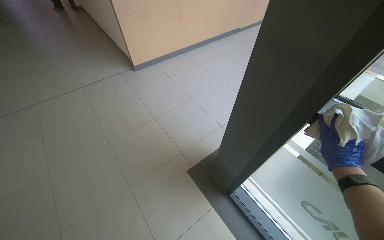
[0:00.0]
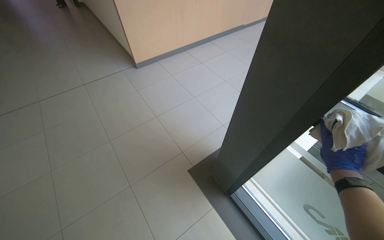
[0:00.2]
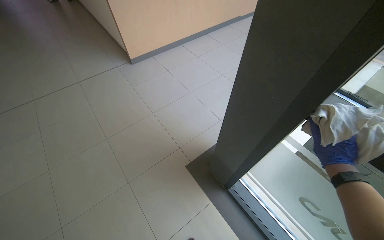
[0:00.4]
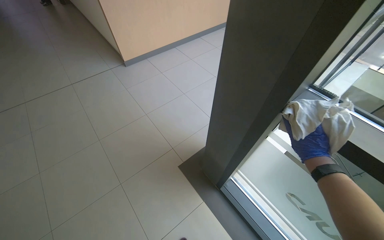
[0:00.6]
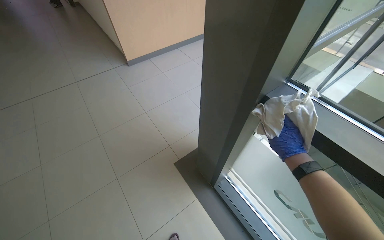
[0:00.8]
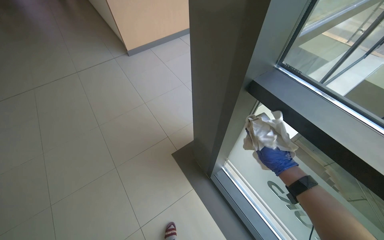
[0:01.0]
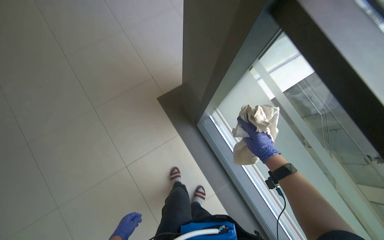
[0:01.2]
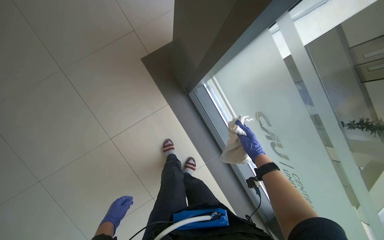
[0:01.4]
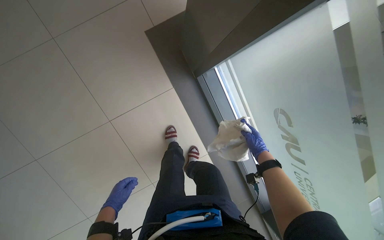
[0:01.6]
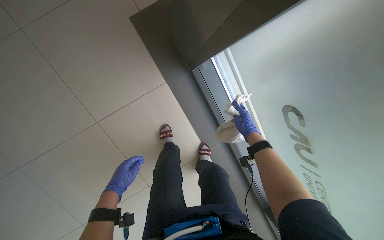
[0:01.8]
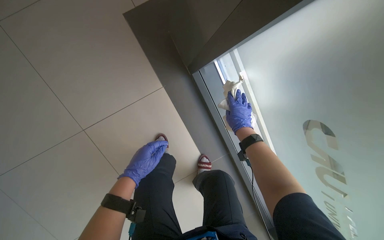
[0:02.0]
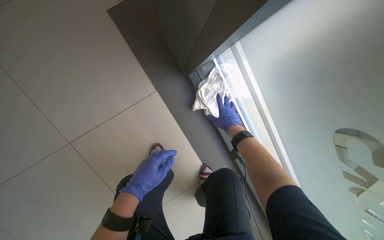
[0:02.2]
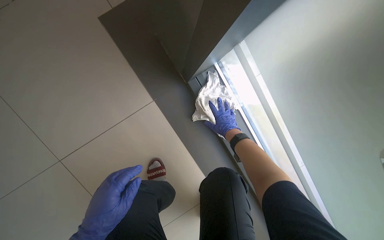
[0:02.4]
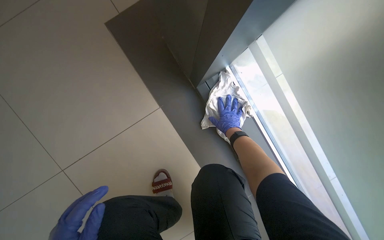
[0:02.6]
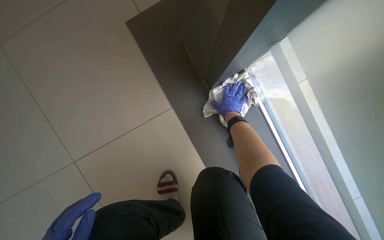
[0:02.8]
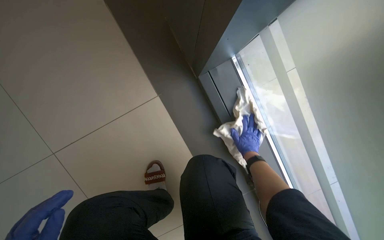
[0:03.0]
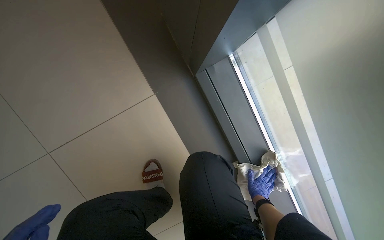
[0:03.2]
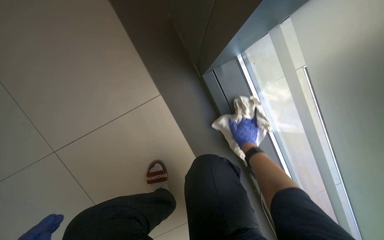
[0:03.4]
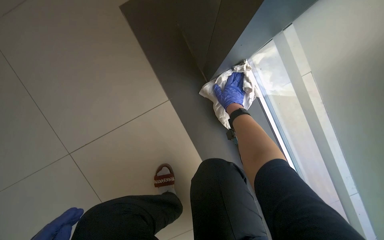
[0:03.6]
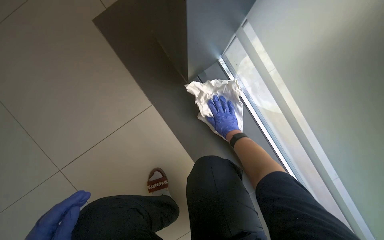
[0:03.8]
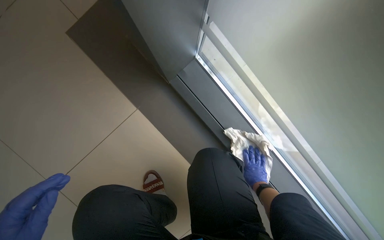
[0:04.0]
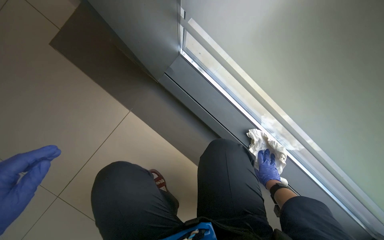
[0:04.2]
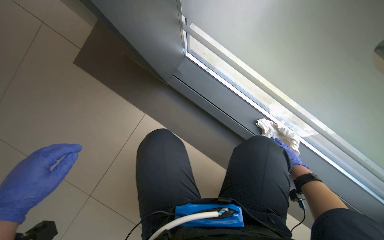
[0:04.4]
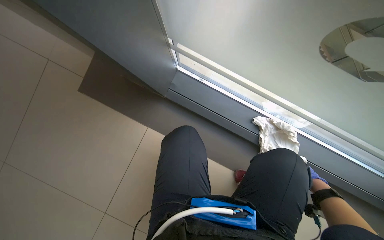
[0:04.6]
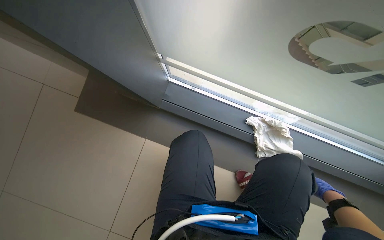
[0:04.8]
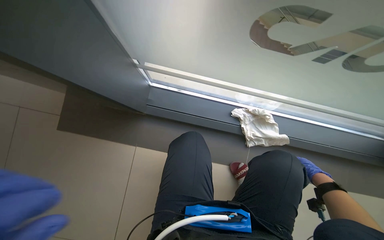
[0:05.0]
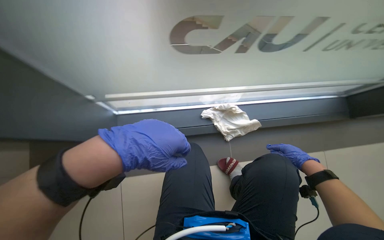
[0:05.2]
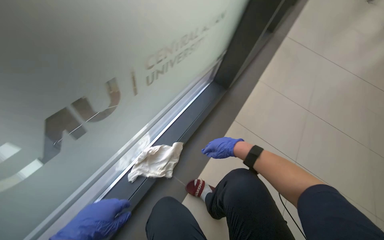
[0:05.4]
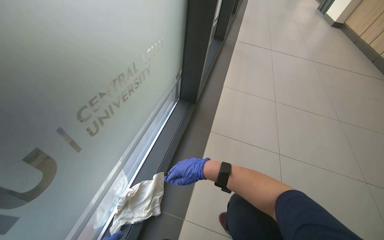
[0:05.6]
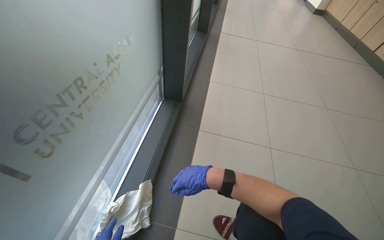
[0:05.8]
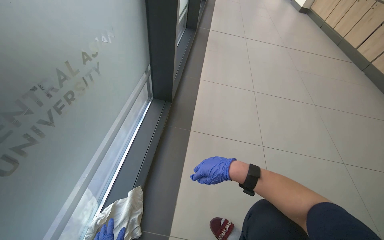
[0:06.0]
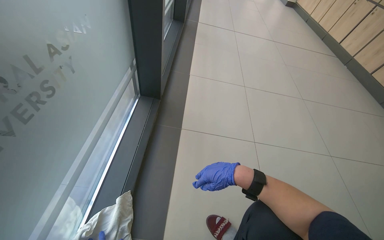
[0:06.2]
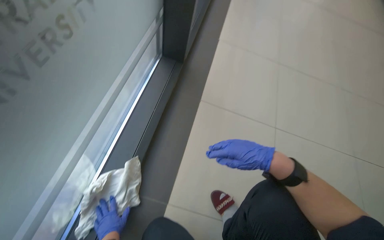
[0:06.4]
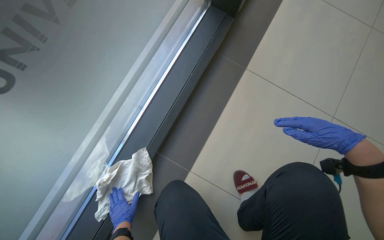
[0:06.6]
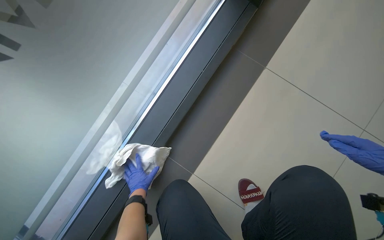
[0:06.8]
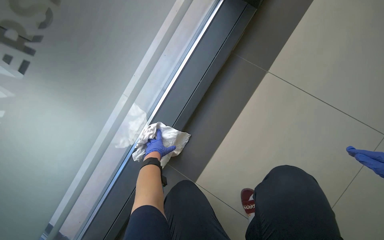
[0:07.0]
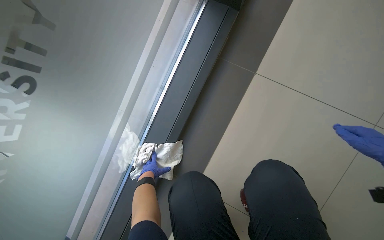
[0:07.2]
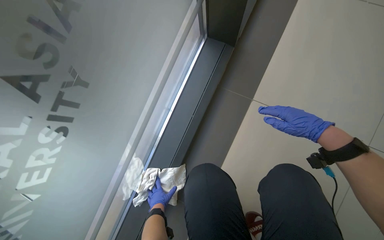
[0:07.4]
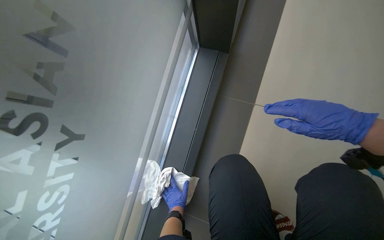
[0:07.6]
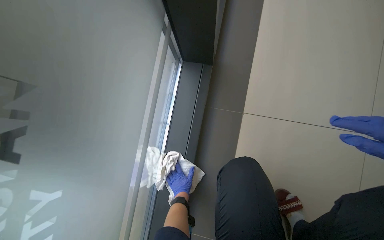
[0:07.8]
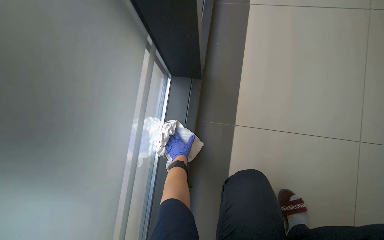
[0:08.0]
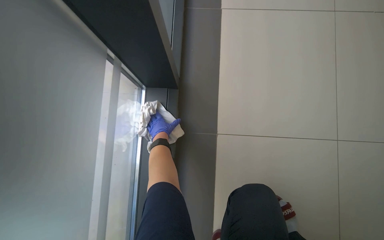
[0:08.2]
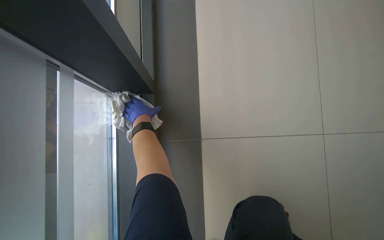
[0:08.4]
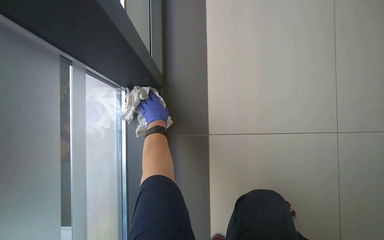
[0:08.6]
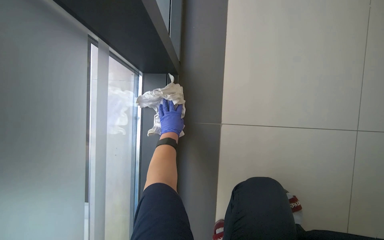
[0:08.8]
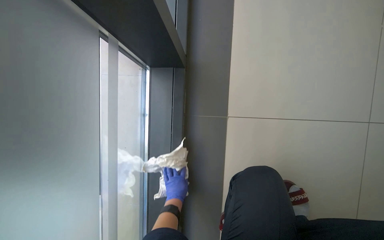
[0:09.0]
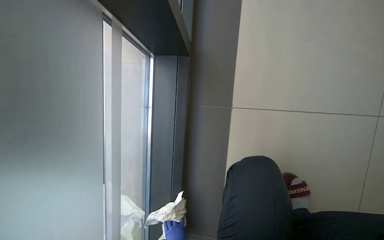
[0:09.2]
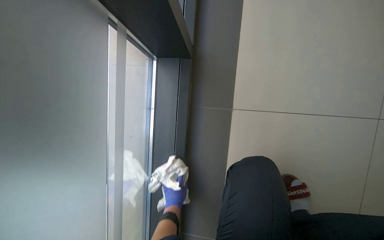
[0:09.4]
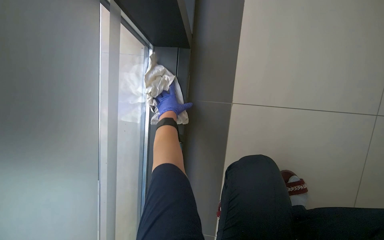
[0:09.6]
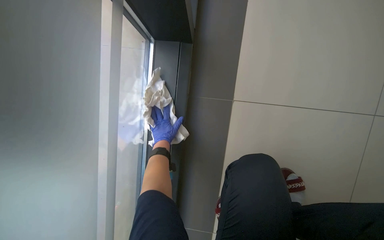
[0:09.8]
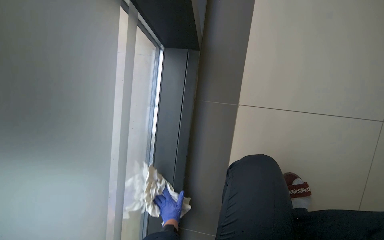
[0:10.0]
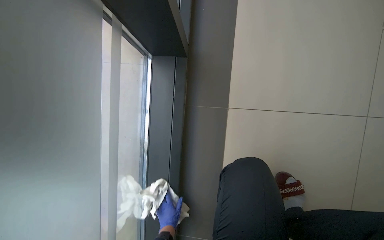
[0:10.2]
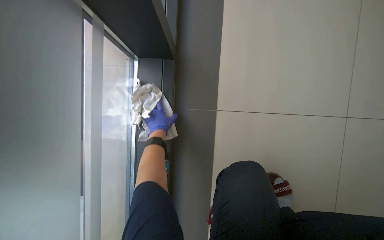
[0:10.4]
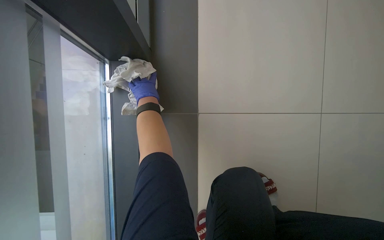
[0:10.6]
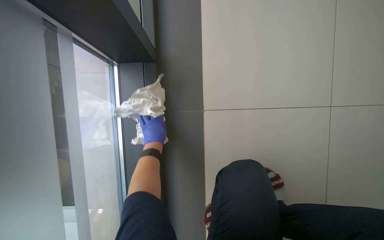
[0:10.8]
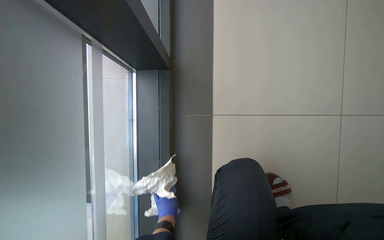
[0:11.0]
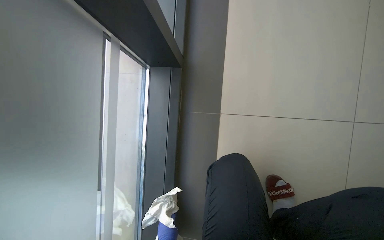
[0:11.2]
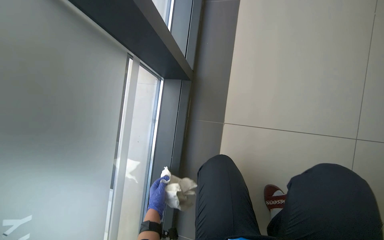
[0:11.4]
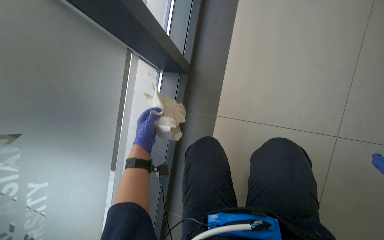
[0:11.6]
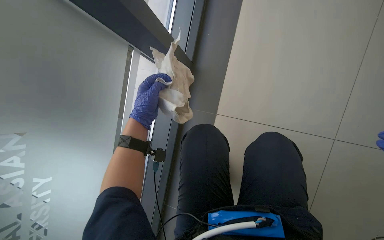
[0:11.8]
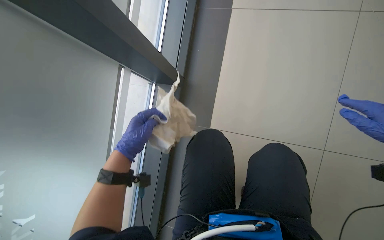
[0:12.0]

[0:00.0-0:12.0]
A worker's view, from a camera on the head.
Job: wiping surfaces.
The whole recording: Wiping window frames. The worker wipes the window frames with a cloth.
0:00.0 to 0:01.6: The wearer moves roughly 40 cm. The view tips downward by some 50 degrees.
0:01.6 to 0:03.0: The right hand goes up the picture and returns, approximately 25 cm each way.
0:03.0 to 0:04.4: The scene rotates counterclockwise by some 25 degrees.
0:04.4 to 0:06.0: The wearer looks some 115 degrees further to the right. The view tips upward by approximately 25 degrees.
0:06.0 to 0:07.6: The wearer looks approximately 25 degrees further downward.
0:07.6 to 0:09.0: The left hand travels up the picture and back again, about 50 cm each way.
0:09.0 to 0:10.4: The left hand moves up and down the picture over some 50 cm, changing direction 3 times.
0:10.4 to 0:12.0: The left hand swings up and down the picture, approximately 50 cm each way, with 2 reversals.

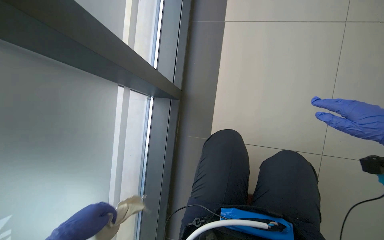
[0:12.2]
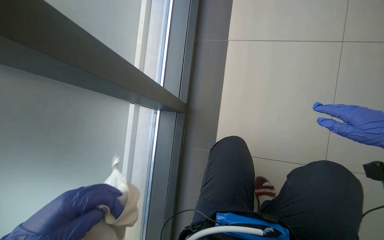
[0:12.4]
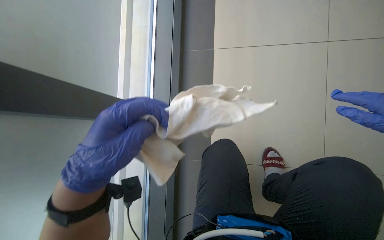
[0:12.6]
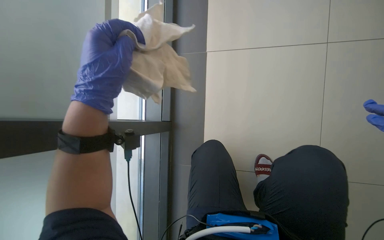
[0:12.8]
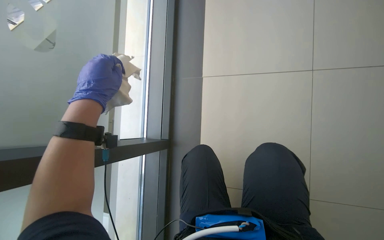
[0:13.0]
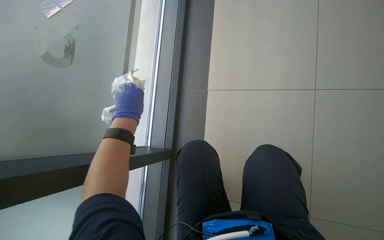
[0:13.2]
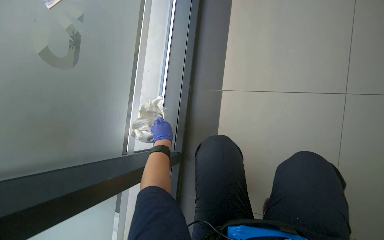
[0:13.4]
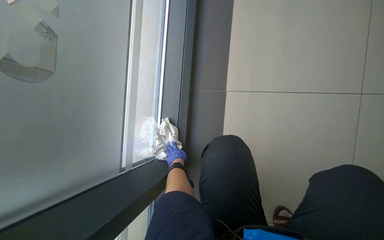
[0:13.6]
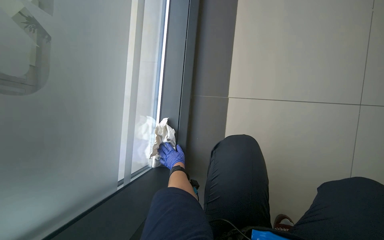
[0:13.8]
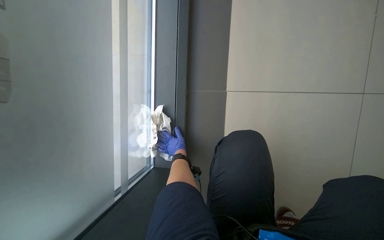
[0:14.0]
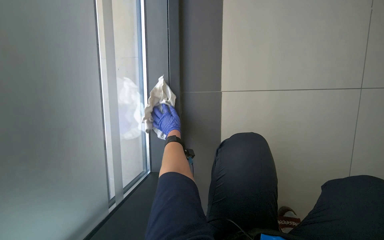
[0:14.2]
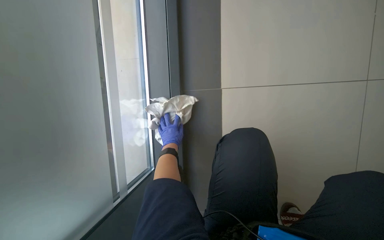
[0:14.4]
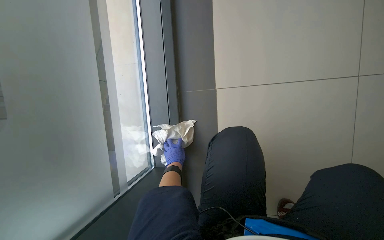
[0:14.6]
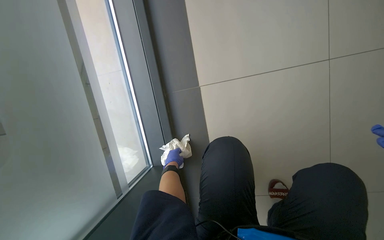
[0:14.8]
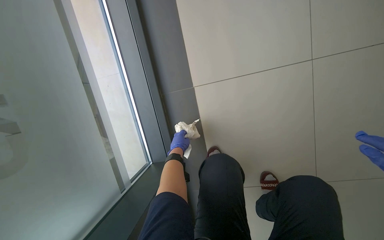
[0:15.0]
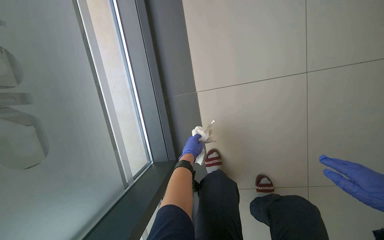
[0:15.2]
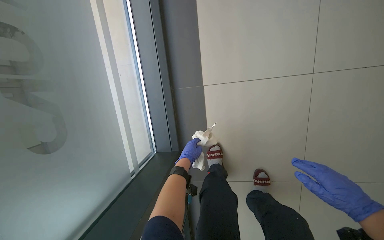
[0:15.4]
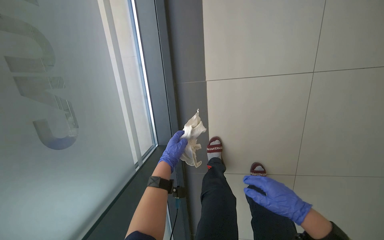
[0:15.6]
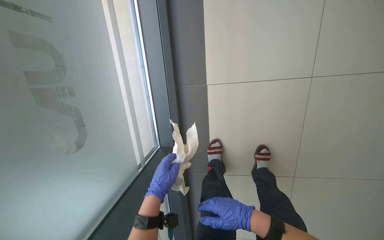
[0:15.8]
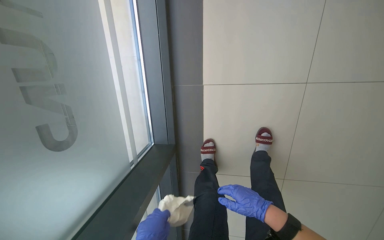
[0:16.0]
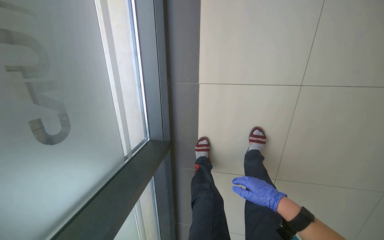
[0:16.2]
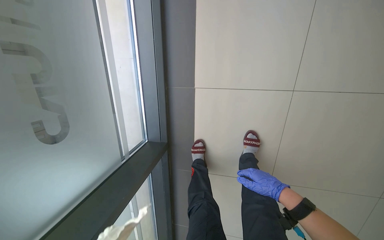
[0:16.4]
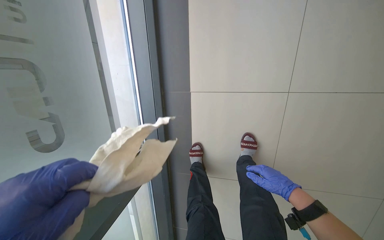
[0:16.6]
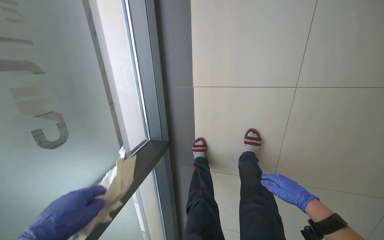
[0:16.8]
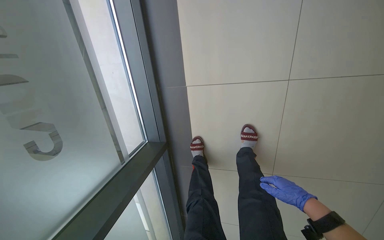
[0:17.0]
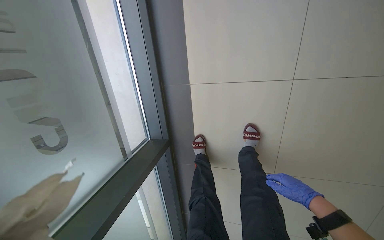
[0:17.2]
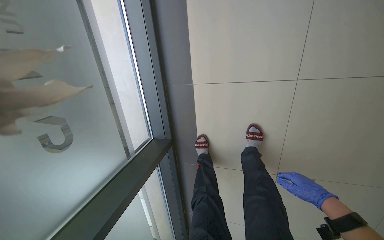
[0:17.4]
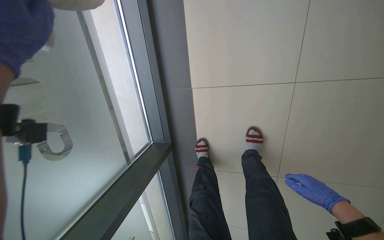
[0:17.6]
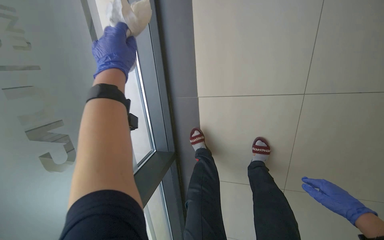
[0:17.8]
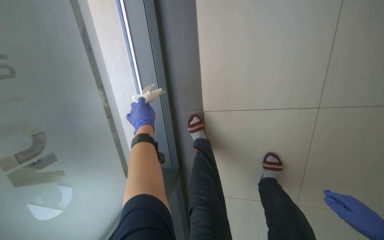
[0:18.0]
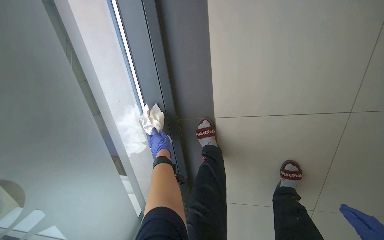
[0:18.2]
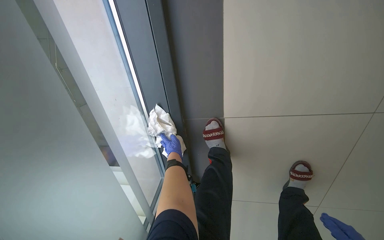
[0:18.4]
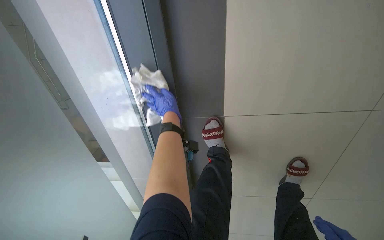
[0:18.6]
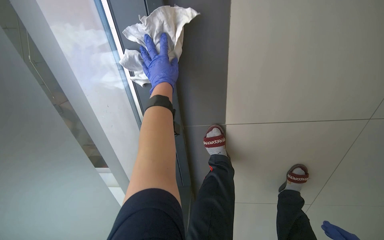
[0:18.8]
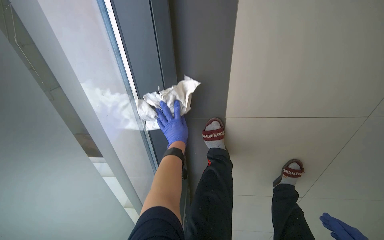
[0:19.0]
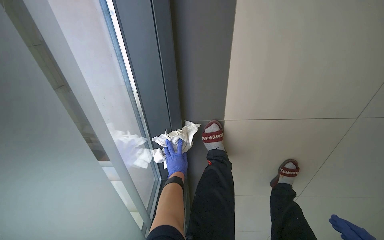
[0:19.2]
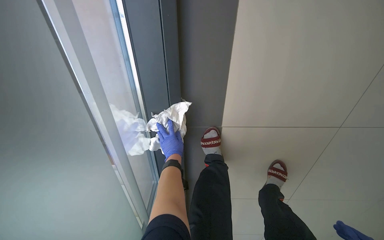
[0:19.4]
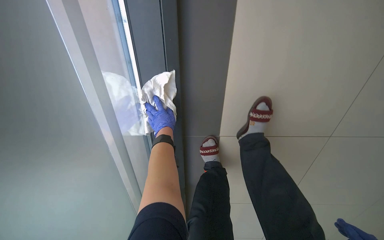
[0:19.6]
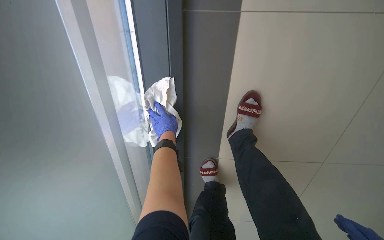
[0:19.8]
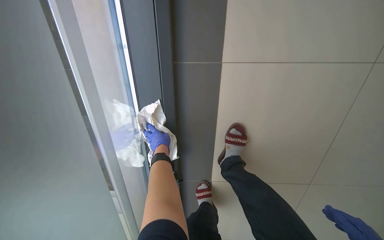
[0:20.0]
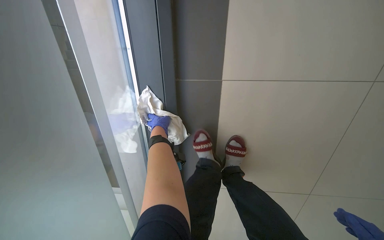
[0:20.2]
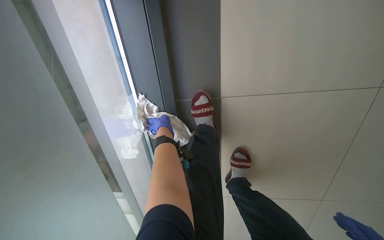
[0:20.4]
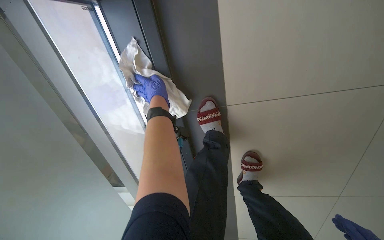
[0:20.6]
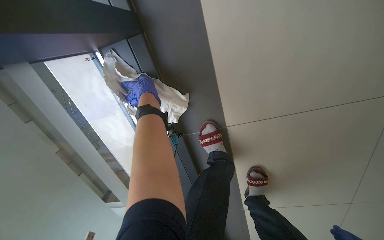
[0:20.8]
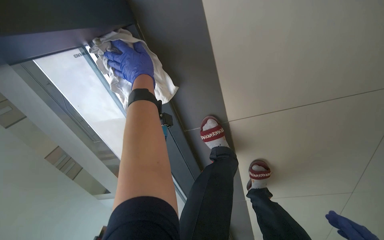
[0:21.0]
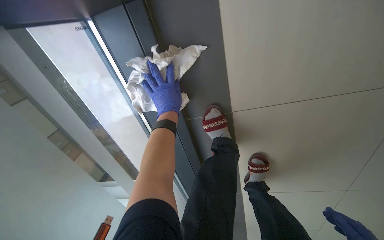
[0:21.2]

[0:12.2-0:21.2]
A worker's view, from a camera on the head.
Job: wiping surfaces.
The whole recording: Wiping window frames. The worker wipes the window frames with a cloth.
0:12.2 to 0:13.8: The view tilts approximately 20 degrees upward. The left hand heads farther from the camera, covering roughly 35 cm.
0:15.2 to 0:16.6: The wearer looks about 15 degrees further downward.
0:18.2 to 0:19.8: The left hand goes up and down the picture, about 35 cm each way, reversing 2 times.
